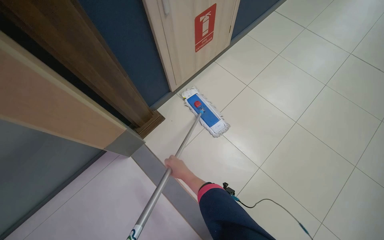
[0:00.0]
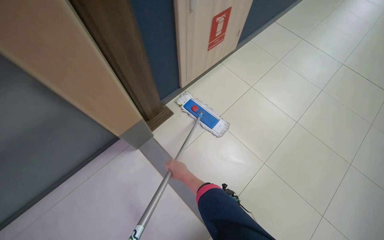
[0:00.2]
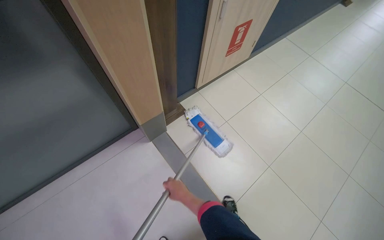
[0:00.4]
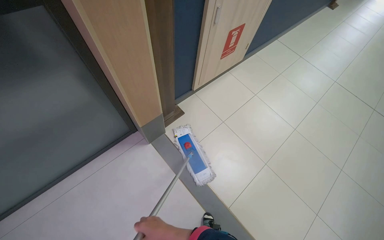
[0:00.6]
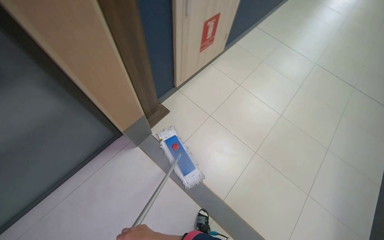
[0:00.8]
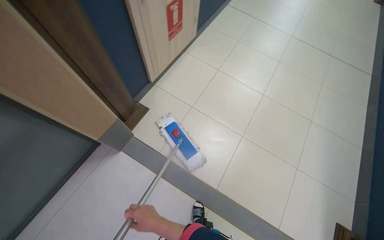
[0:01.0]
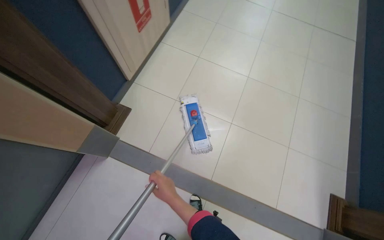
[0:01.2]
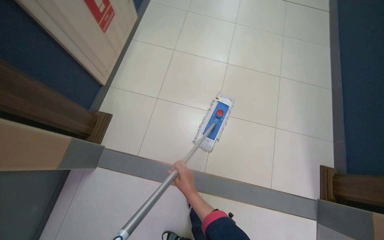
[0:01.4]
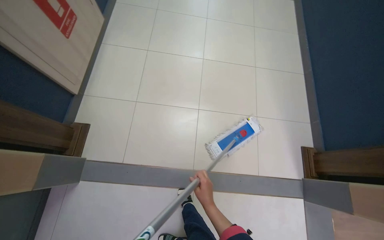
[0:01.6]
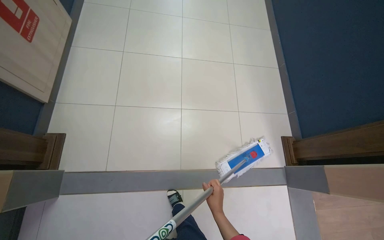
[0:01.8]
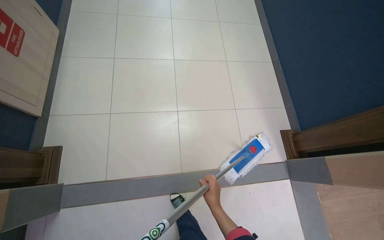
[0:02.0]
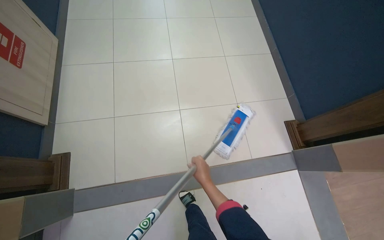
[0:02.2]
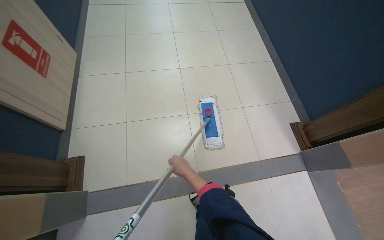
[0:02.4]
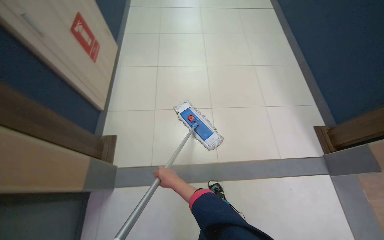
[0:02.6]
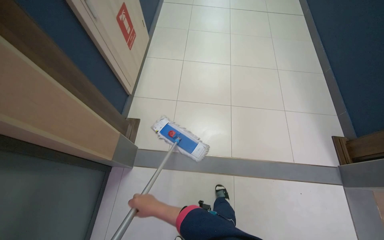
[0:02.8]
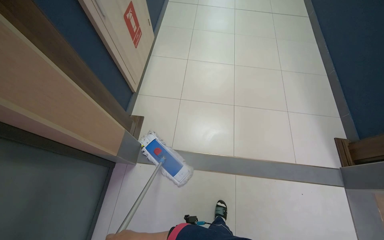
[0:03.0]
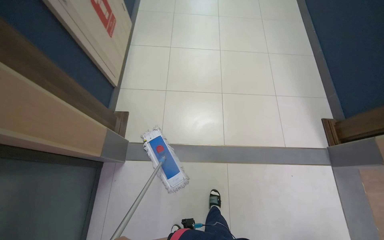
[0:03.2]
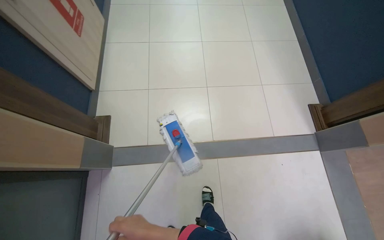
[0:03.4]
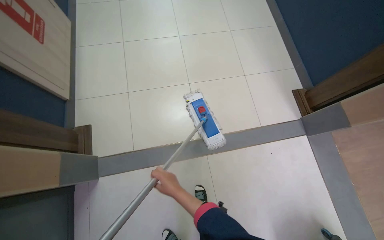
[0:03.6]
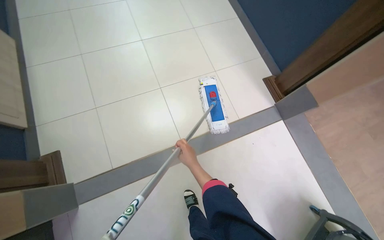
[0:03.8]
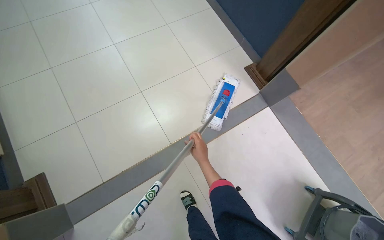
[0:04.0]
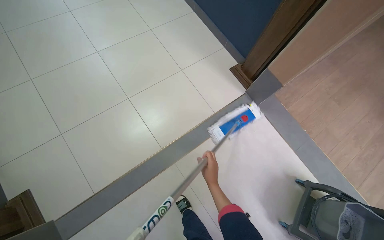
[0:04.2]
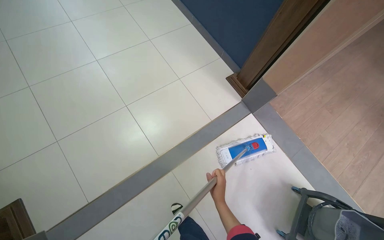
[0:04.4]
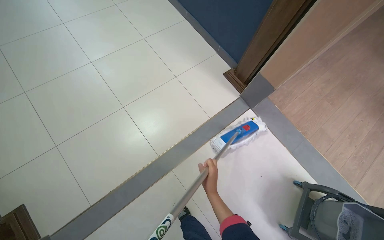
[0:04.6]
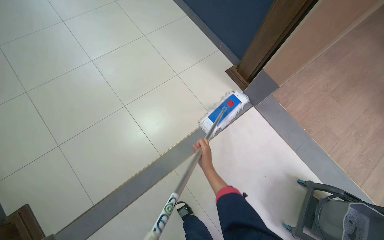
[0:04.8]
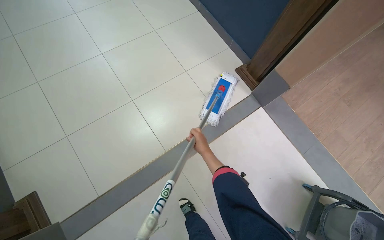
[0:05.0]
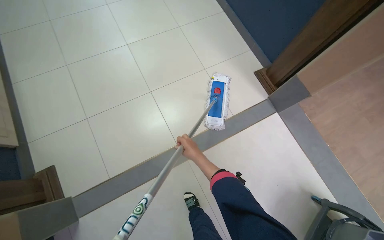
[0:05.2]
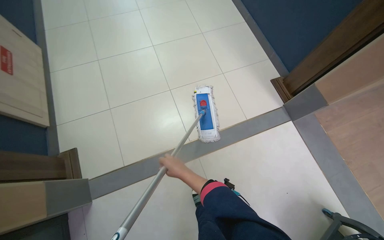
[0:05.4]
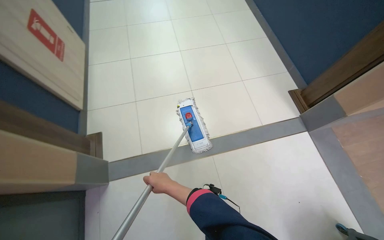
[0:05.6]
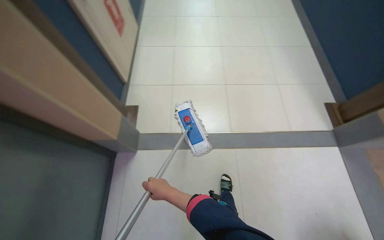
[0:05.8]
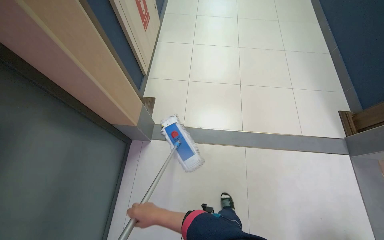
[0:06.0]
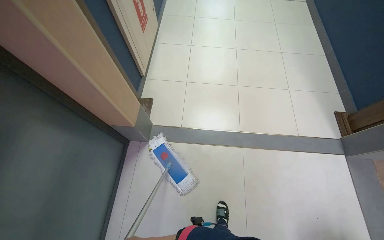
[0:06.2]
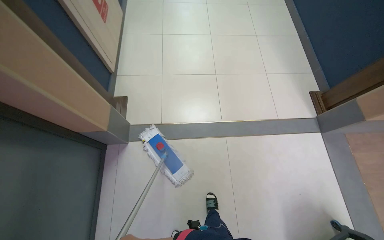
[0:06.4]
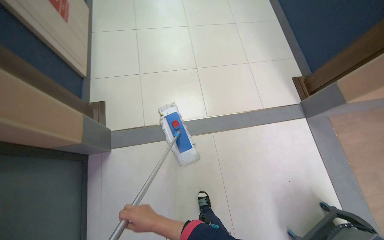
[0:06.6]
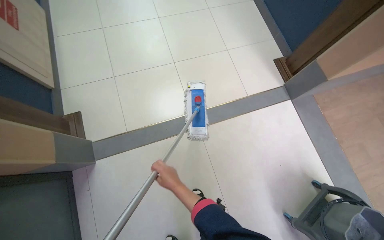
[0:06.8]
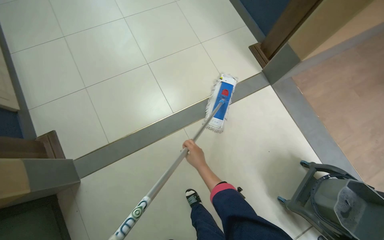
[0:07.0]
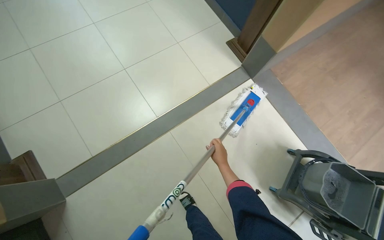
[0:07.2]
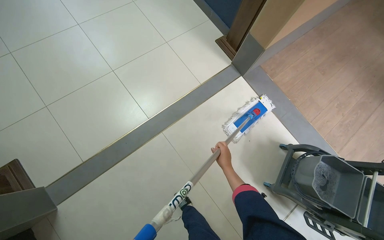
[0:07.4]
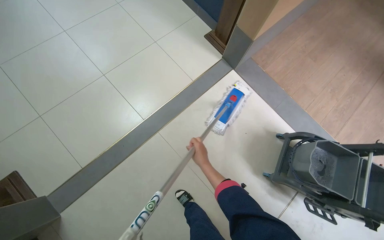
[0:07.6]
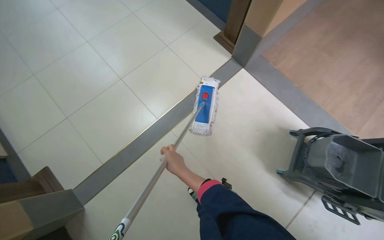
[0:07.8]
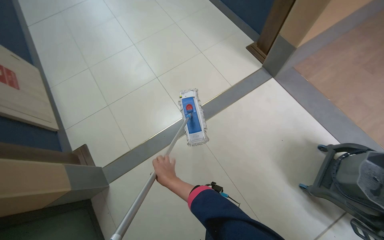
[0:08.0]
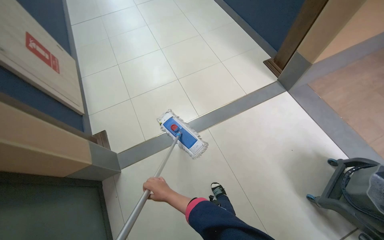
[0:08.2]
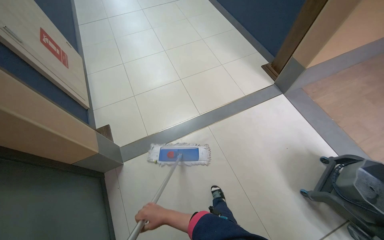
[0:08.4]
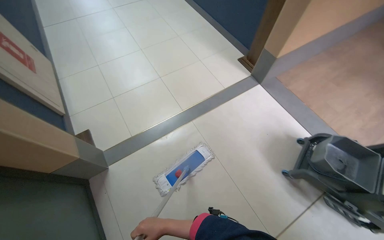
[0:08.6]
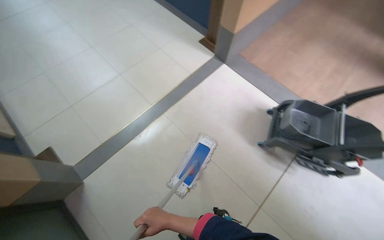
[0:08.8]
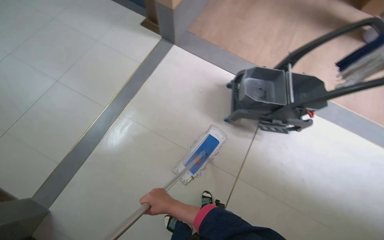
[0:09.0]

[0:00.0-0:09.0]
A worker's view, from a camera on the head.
Job: mopping floor.
The whole recording: Mopping hallway floor. The worker mops the tiled floor in the hallway.
0:00.0 to 0:01.6: The wearer's head swings some 40 degrees to the right.
0:01.6 to 0:03.0: The head travels roughly 40 cm.
0:03.0 to 0:04.4: The head travels some 40 cm. The head rotates some 45 degrees to the right.
0:04.4 to 0:06.0: The camera travels approximately 60 cm. The head rotates about 40 degrees to the left.
0:06.0 to 0:07.6: The camera is carried about 50 cm. The head rotates roughly 50 degrees to the right. The camera pitches downward, by roughly 15 degrees.
0:07.6 to 0:09.0: The camera travels some 50 cm.

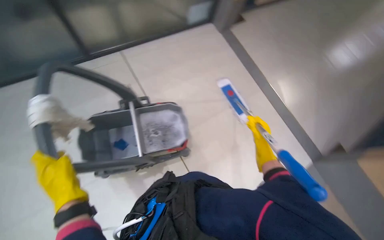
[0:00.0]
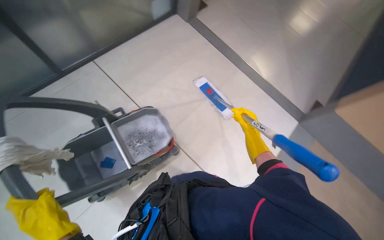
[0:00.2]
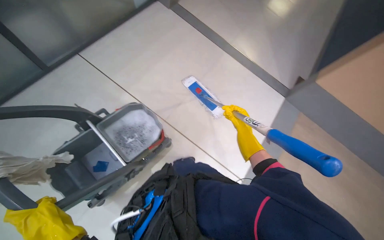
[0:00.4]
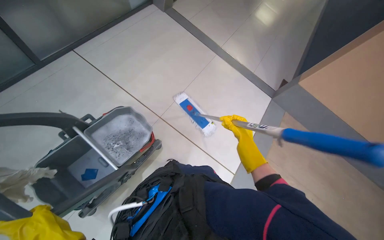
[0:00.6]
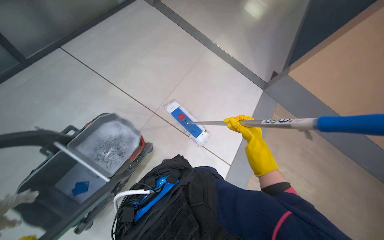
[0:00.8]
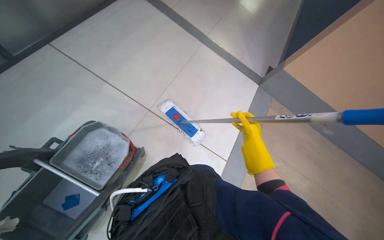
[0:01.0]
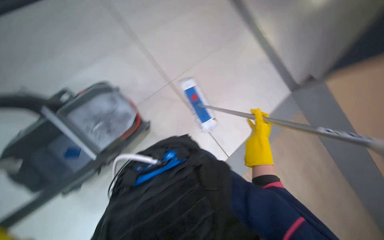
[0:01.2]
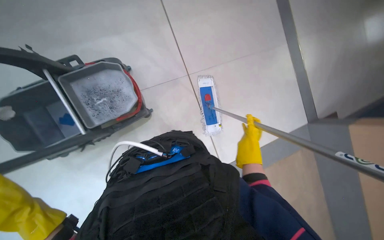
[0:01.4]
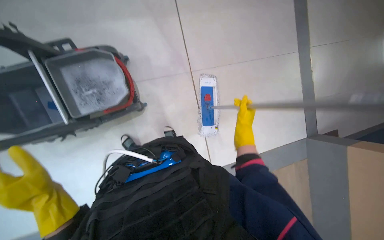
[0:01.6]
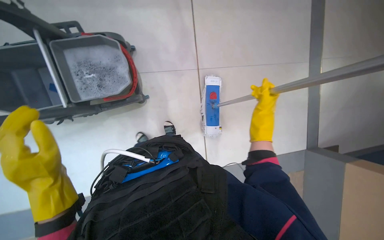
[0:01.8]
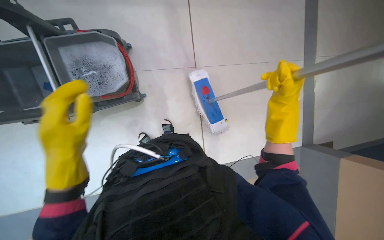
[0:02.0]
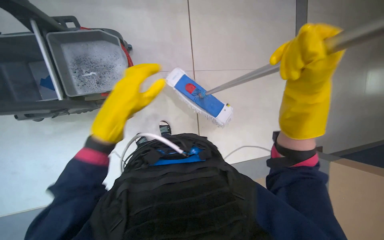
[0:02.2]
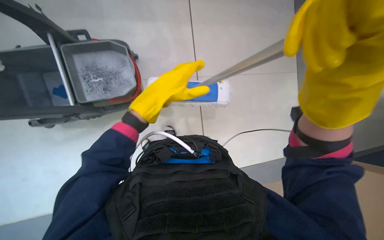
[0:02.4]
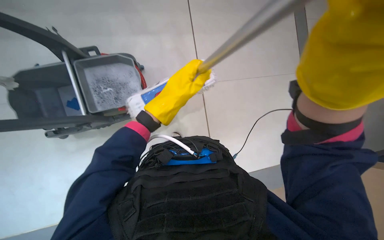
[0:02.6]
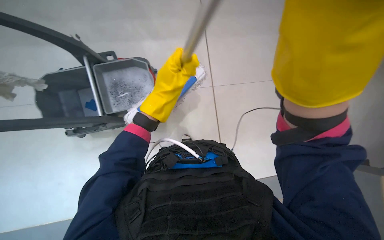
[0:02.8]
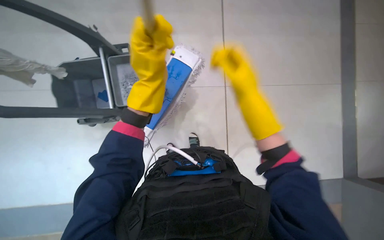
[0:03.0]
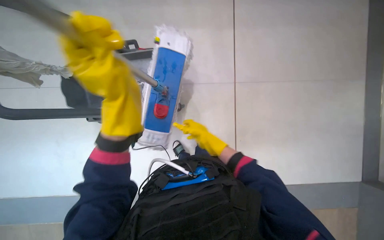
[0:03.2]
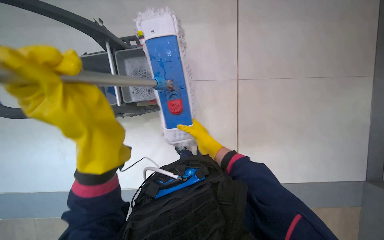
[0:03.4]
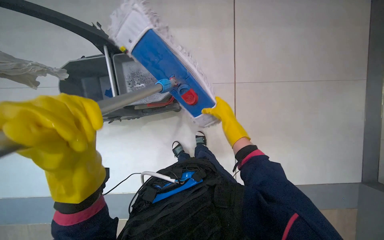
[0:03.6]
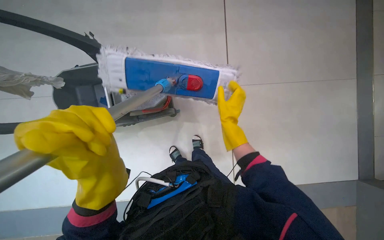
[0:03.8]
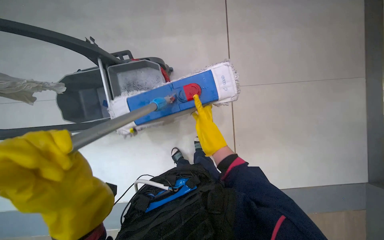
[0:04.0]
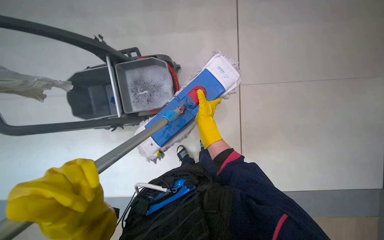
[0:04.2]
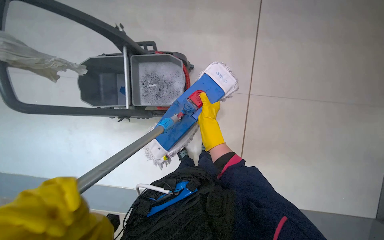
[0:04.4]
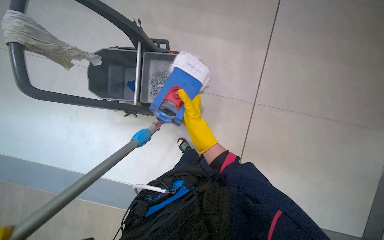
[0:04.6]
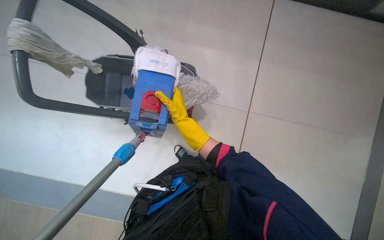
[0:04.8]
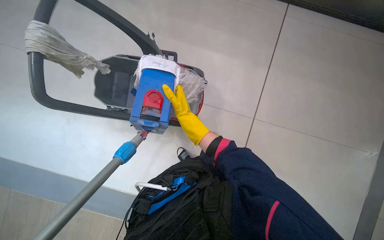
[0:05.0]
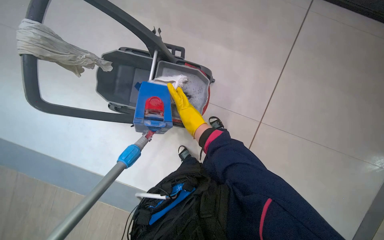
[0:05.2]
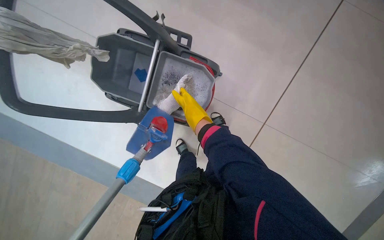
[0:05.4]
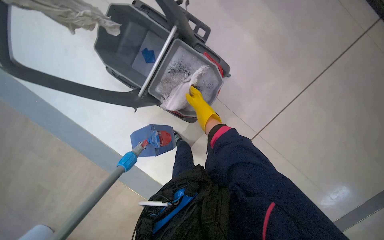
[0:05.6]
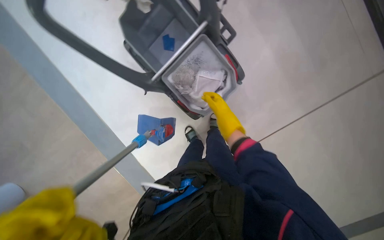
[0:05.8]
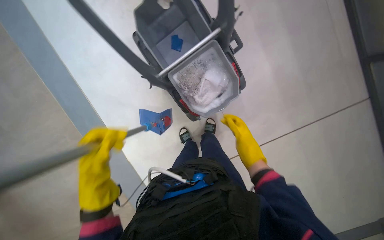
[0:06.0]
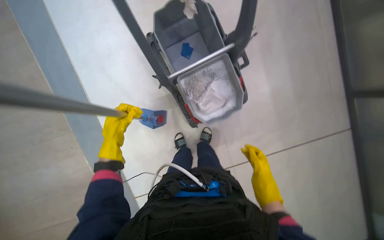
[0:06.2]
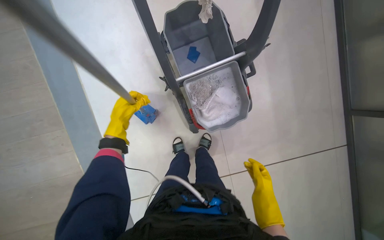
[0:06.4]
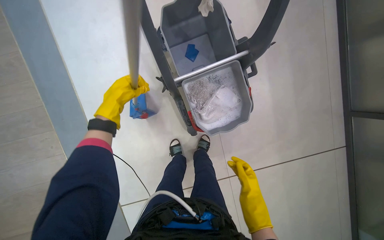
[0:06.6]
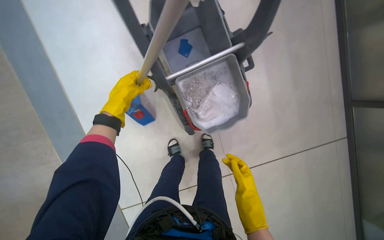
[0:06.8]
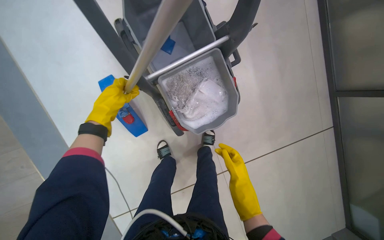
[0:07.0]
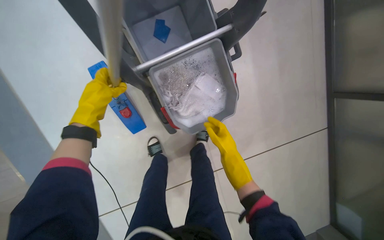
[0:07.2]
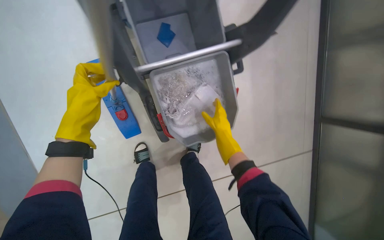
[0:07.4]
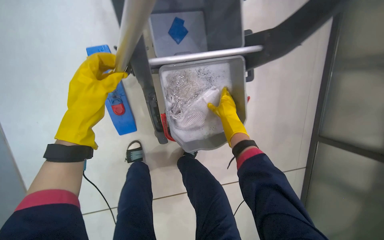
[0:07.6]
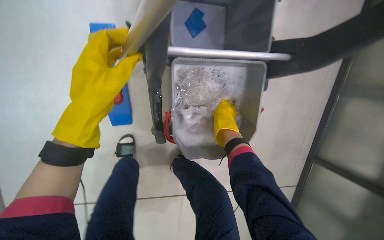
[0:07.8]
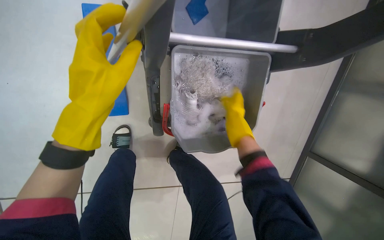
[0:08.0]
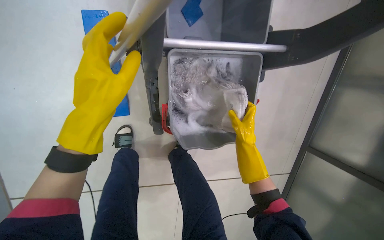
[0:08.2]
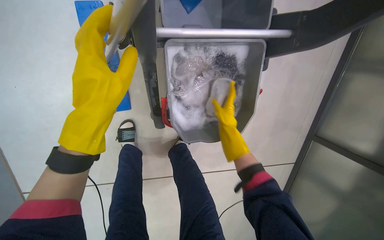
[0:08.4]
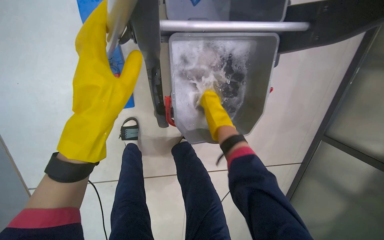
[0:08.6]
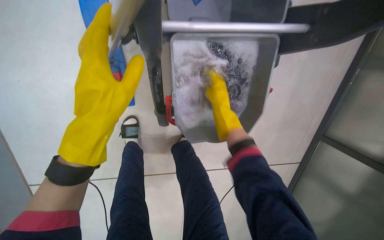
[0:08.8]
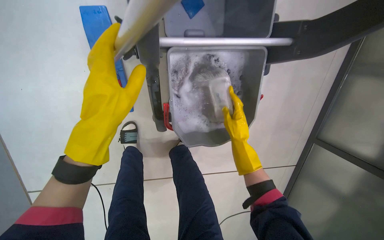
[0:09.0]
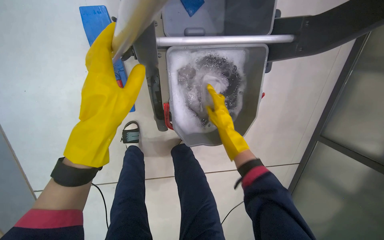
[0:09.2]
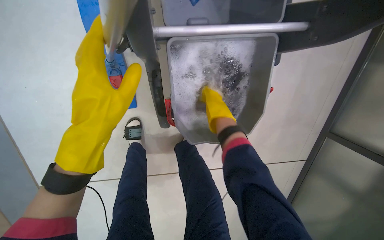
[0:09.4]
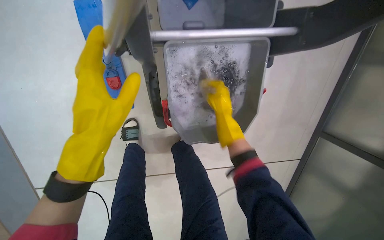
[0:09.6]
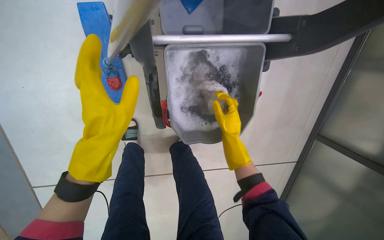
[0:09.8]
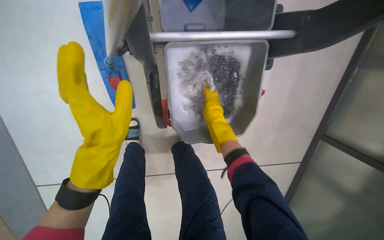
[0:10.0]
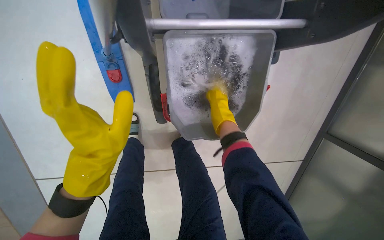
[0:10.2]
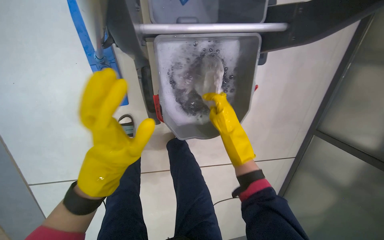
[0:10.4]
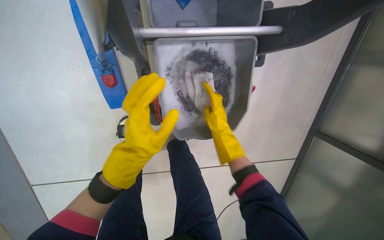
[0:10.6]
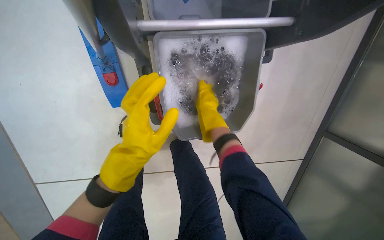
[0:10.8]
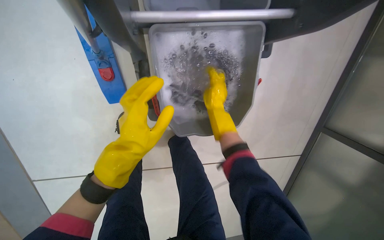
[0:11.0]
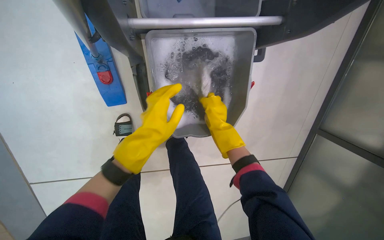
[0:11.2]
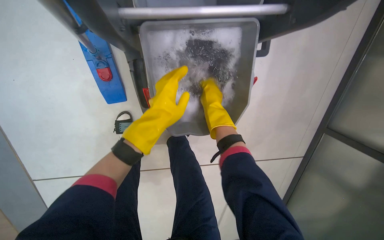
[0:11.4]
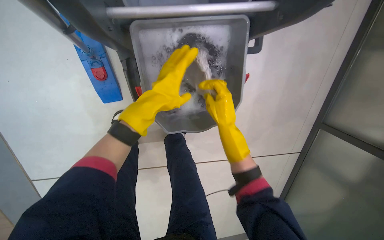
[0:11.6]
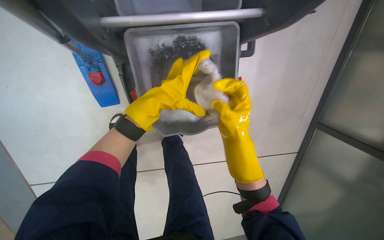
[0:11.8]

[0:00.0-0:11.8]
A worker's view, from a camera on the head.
Job: preparing cleaning supplies.
The whole recording: Wringing and attaching mop head. The worker detaches the mop head, wrings it in the bucket, and reattaches it.
0:00.0 to 0:01.4: The head rotates about 15 degrees to the right. The right hand is displaced nearer to the camera by roughly 10 cm.
0:04.4 to 0:06.0: The scene rotates clockwise by approximately 40 degrees.
0:06.0 to 0:07.4: The camera sweeps to the right, by approximately 20 degrees. The right hand moves some 10 cm down the picture and comes back.
0:07.4 to 0:08.8: The right hand goes up and down the picture, some 15 cm each way, reversing 2 times.
0:08.8 to 0:10.4: The right hand moves up and down the picture over approximately 10 cm, changing direction 4 times.
0:10.4 to 0:11.8: The left hand heads to the right and up the picture, covering about 20 cm.
